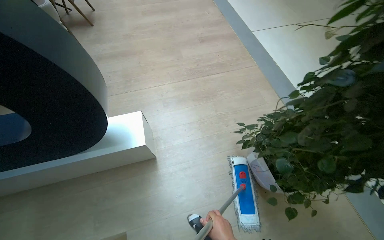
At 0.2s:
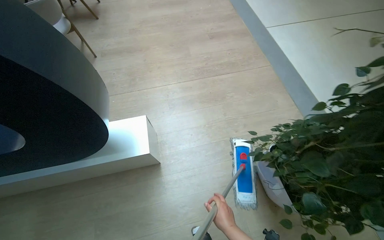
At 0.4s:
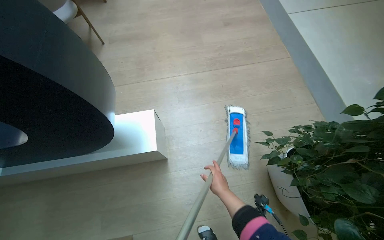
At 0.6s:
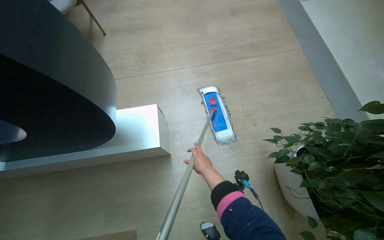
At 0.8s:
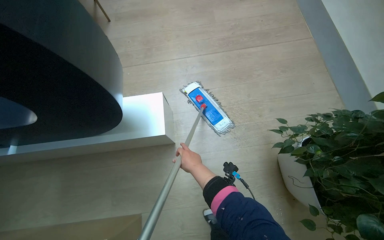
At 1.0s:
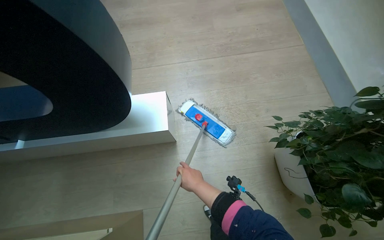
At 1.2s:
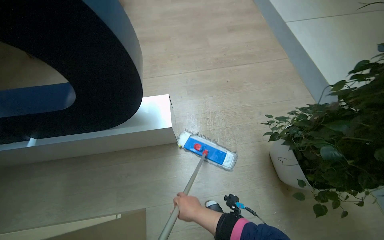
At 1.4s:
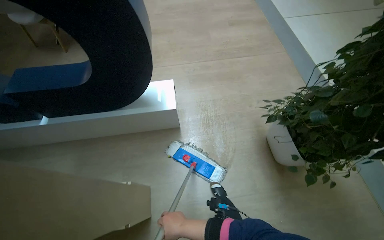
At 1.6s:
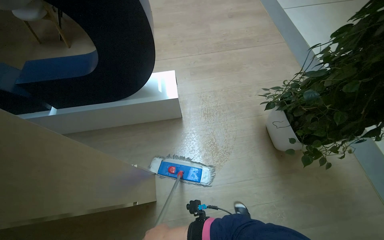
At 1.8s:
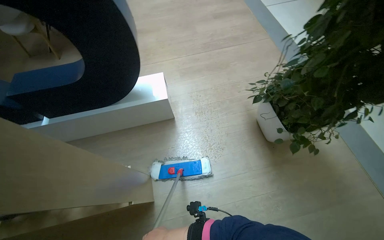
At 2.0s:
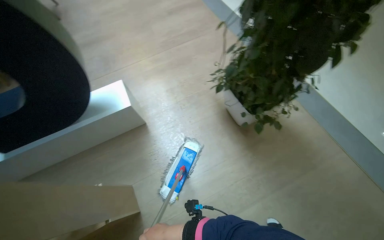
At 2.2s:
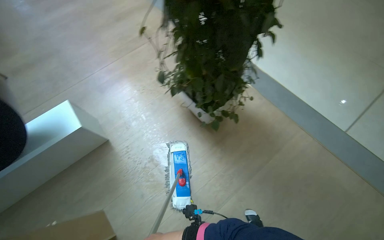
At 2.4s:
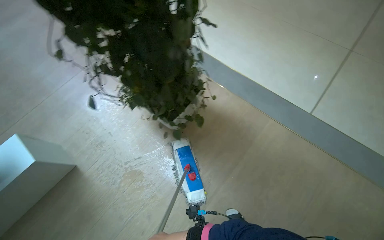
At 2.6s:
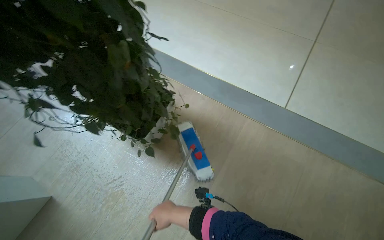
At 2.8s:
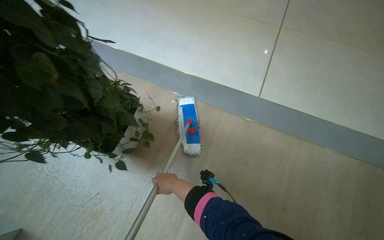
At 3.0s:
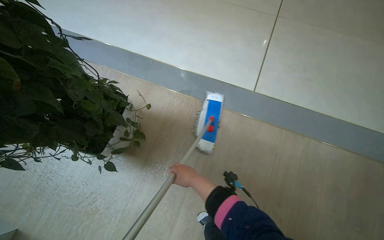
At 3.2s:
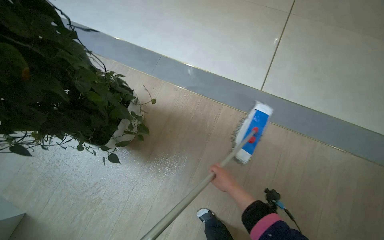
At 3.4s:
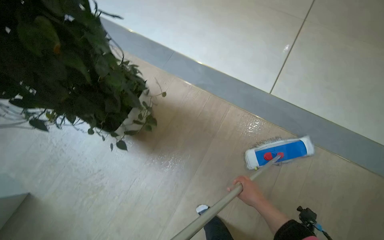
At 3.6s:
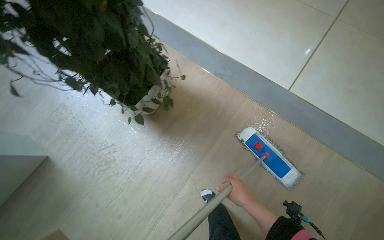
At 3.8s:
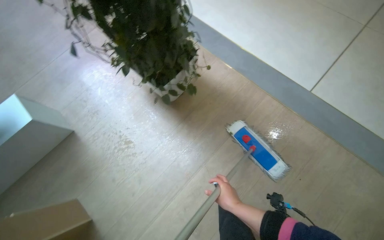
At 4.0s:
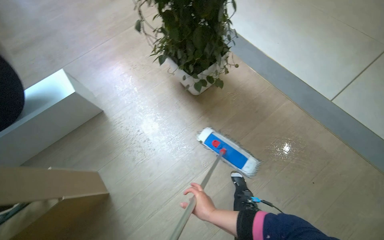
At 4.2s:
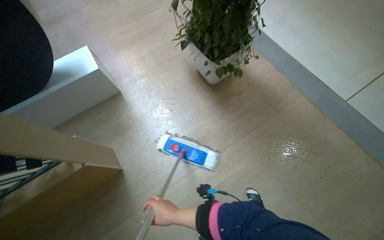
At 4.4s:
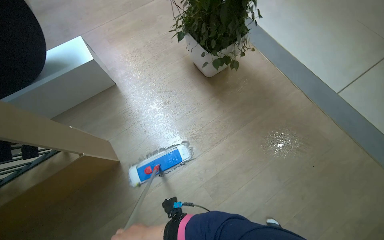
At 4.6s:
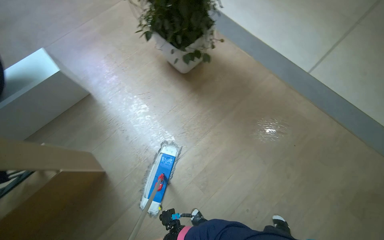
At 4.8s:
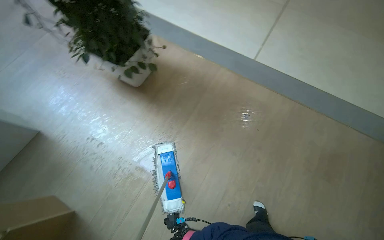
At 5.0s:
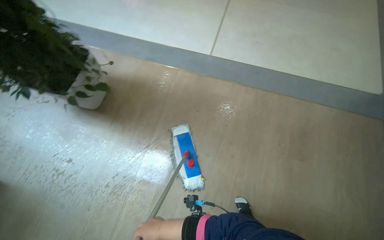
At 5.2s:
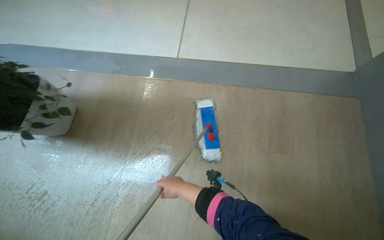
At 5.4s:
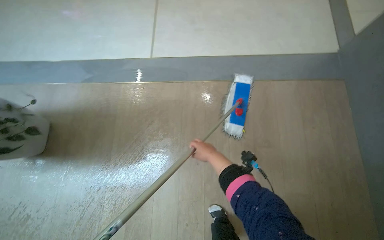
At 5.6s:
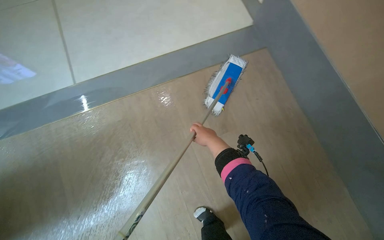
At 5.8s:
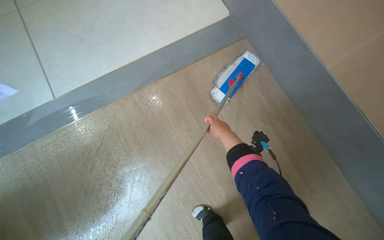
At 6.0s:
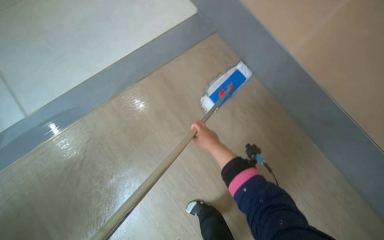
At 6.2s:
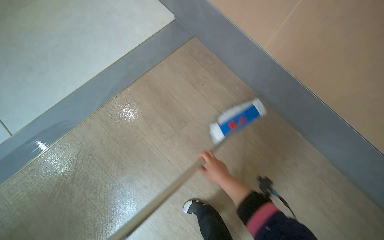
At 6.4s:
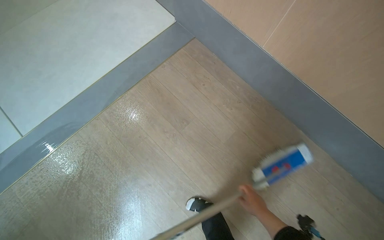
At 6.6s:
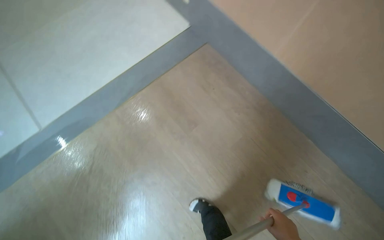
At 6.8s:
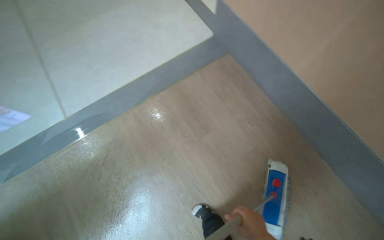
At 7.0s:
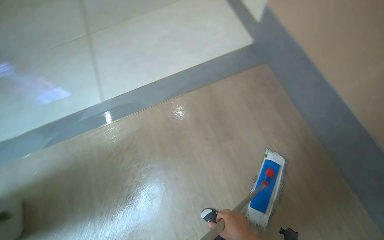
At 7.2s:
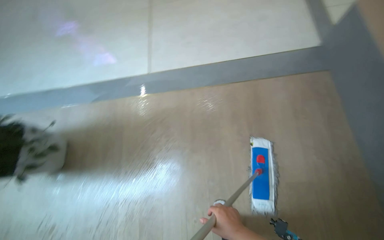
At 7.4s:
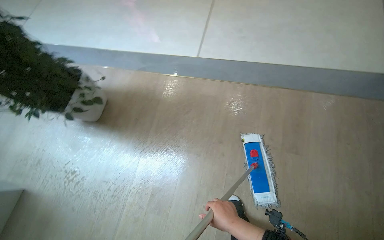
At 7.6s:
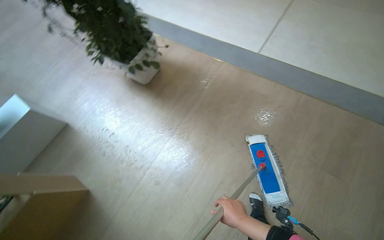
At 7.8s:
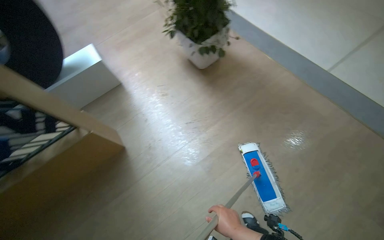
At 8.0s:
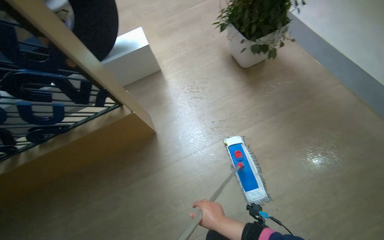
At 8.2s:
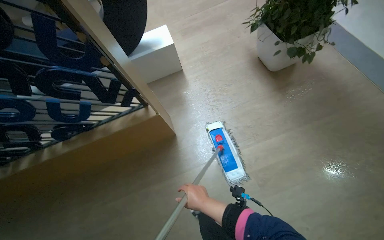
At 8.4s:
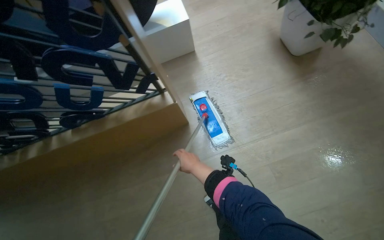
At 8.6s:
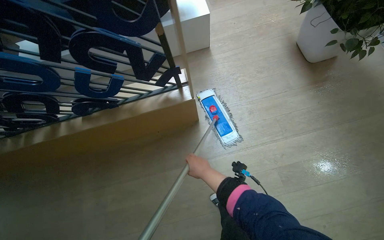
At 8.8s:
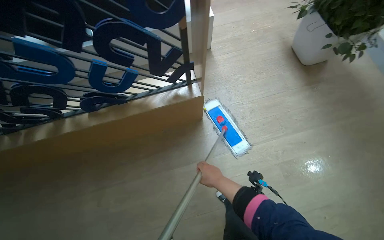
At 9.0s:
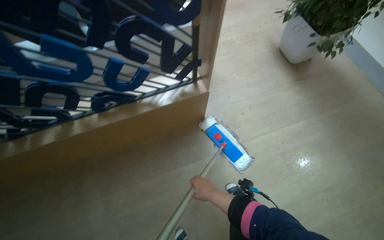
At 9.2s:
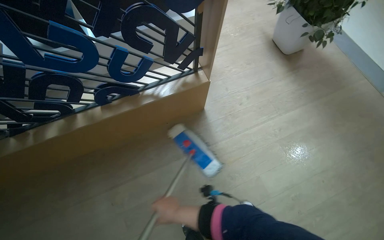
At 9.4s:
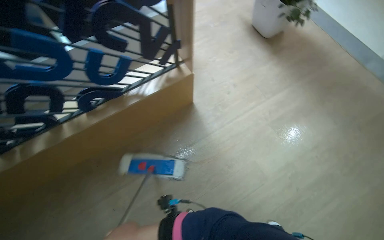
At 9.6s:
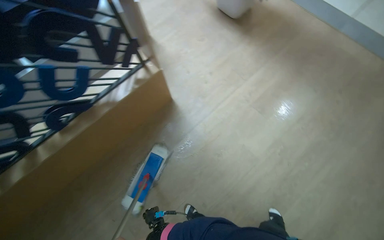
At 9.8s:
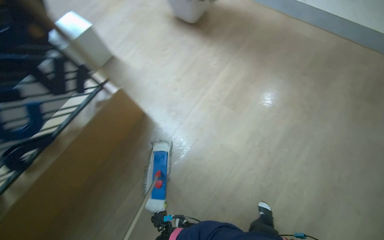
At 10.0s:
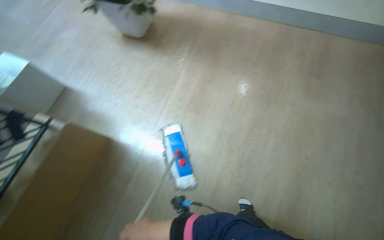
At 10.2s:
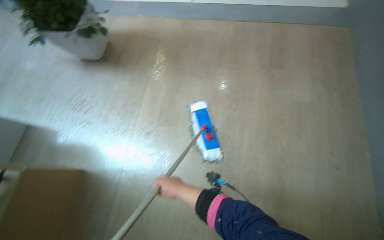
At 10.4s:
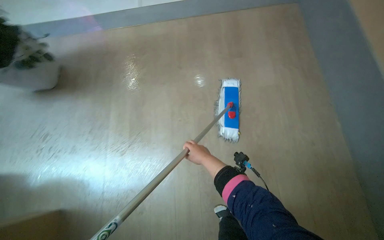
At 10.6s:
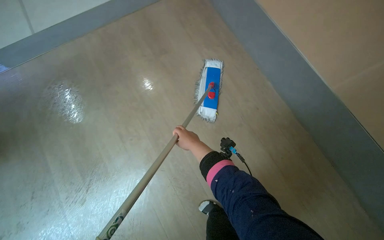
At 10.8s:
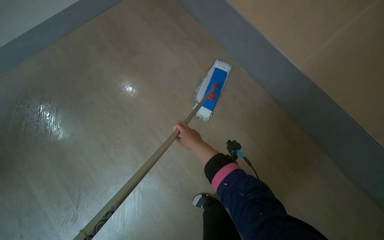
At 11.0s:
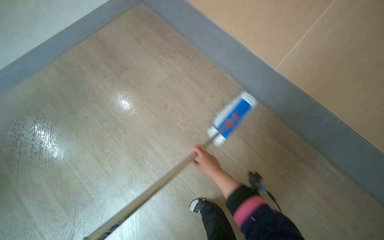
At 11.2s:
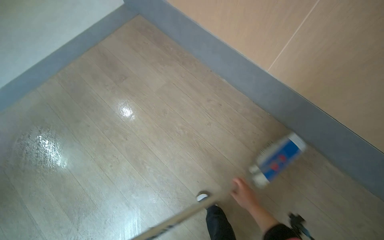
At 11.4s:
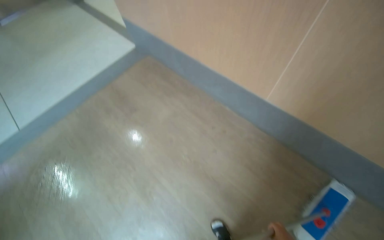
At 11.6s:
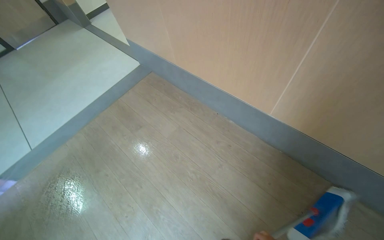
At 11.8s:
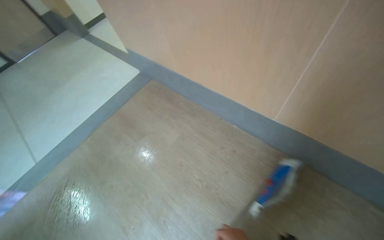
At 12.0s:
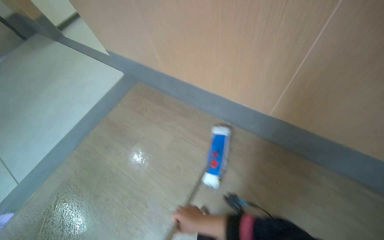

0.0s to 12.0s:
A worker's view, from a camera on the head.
Job: mopping floor.
The whole recording: Mopping common area floor. The worker mops the floor in the common area, moving around tables and chairs.
1.6s to 3.0s: The camera is carried about 1 m. The head rotates about 60 degrees to the right.
3.0s to 4.4s: The wearer moves roughly 80 cm. The wearer's head swings some 35 degrees to the left.
4.4s to 6.0s: The head travels about 1 m. The head rotates about 80 degrees to the right.
6.0s to 7.6s: The head travels roughly 40 cm. The wearer's head swings some 60 degrees to the left.
7.6s to 9.0s: The camera travels about 1 m. The scene turns approximately 30 degrees clockwise in the picture.
9.0s to 10.4s: The wearer moves some 1 m. The head turns to the right by about 75 degrees.

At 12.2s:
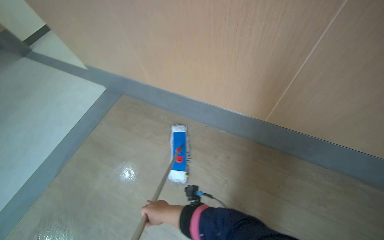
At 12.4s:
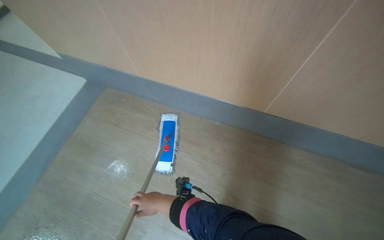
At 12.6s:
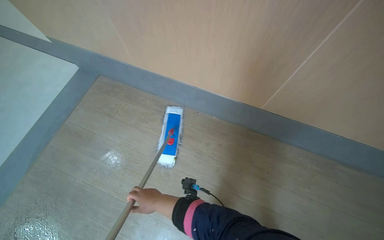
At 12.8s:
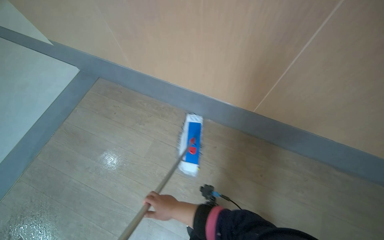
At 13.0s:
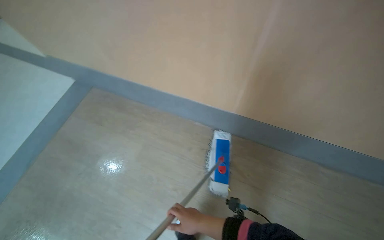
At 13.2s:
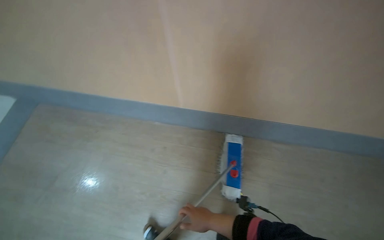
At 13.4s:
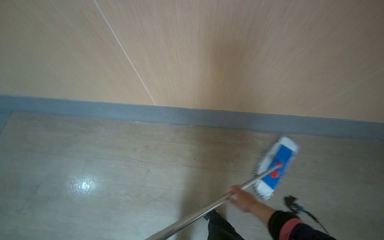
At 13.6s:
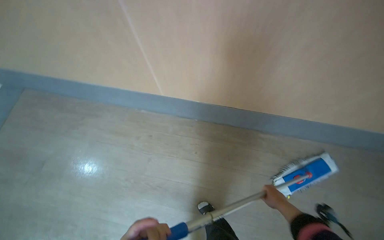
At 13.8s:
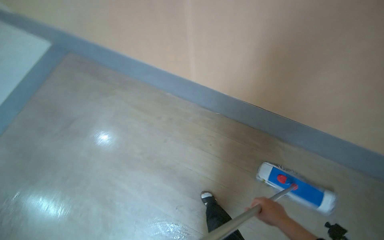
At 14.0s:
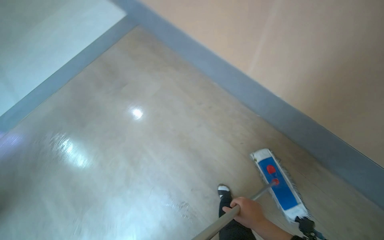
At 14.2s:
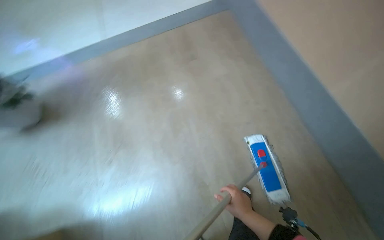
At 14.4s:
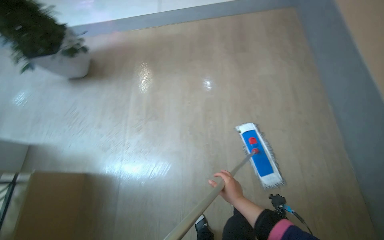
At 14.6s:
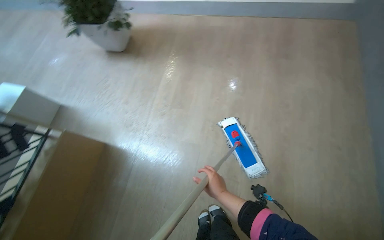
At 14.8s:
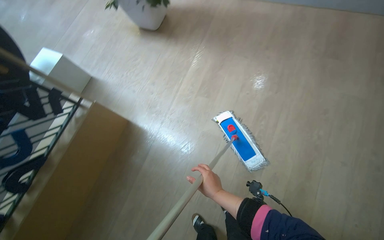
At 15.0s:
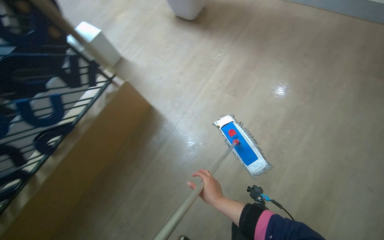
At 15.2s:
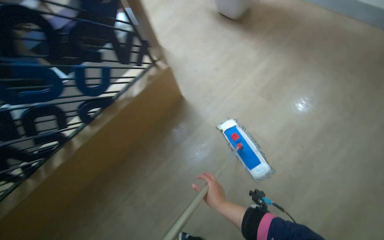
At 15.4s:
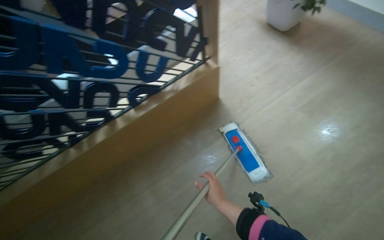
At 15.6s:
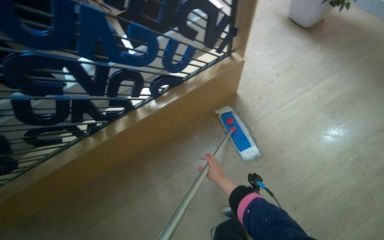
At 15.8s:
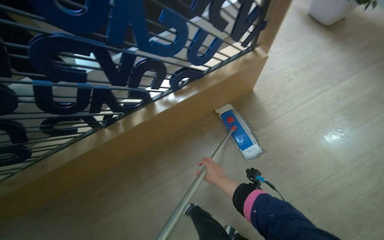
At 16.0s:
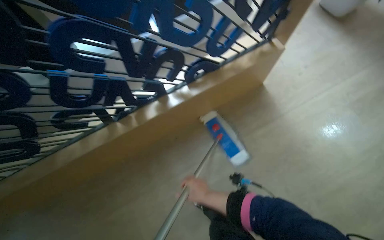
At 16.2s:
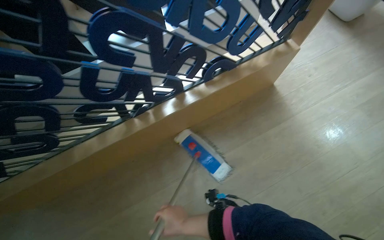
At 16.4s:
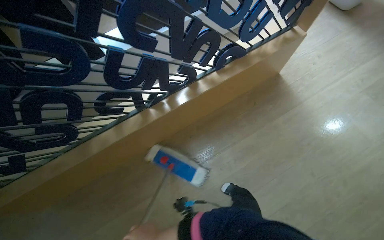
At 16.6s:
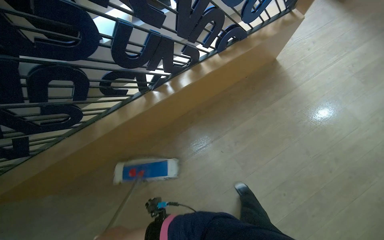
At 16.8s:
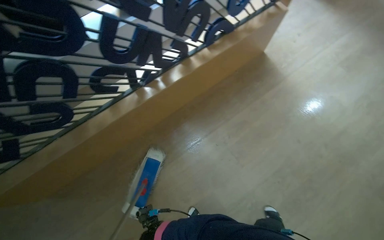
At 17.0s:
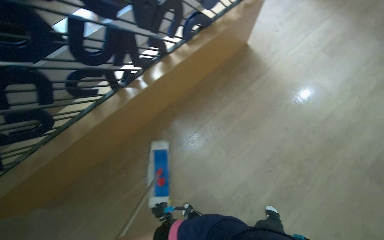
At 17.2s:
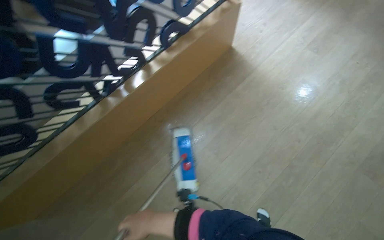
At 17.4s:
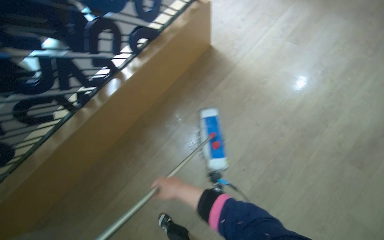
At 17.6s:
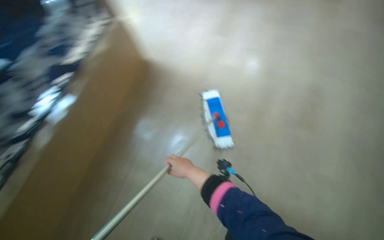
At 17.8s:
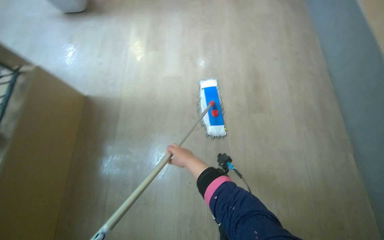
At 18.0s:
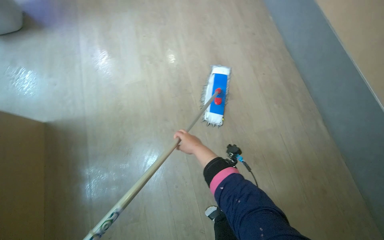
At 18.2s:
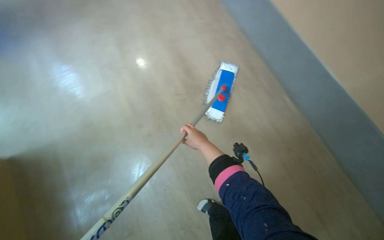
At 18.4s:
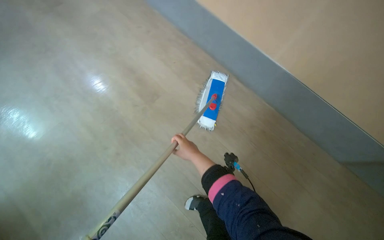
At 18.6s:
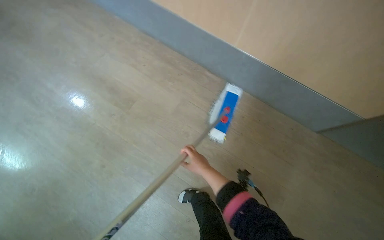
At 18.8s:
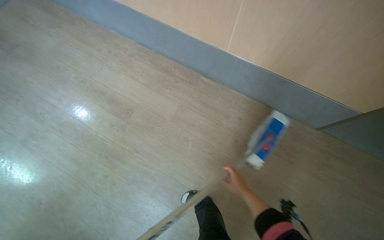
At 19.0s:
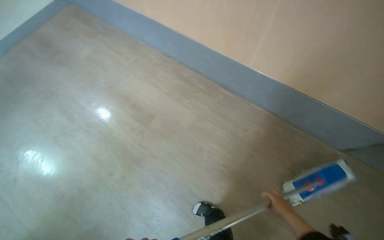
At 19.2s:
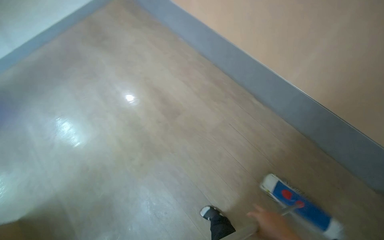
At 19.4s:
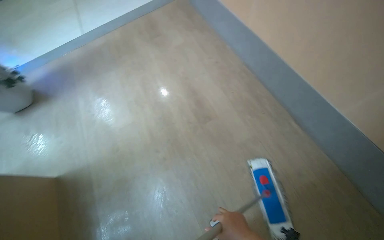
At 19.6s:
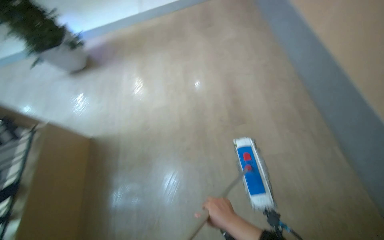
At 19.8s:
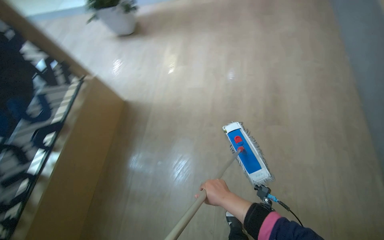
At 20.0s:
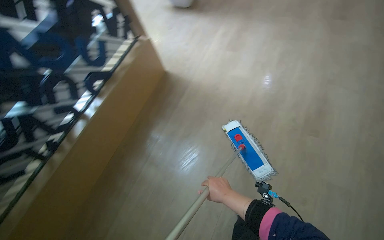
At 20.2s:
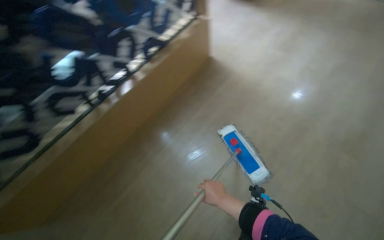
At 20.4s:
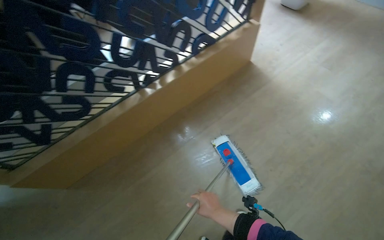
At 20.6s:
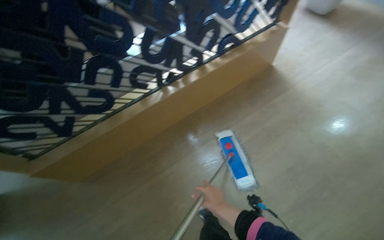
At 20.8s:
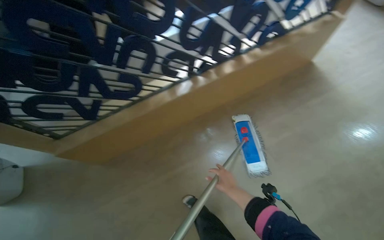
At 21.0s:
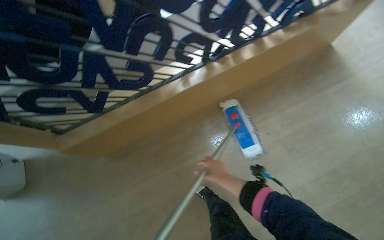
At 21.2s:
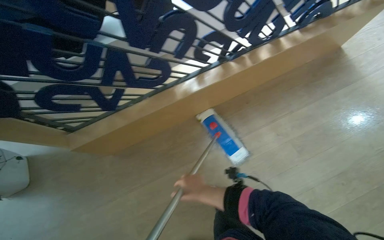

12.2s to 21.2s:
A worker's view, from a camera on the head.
Job: mopping floor.
The whole recording: Mopping common area floor. The worker mops the floor in the common area, moving around tables and chairs.
12.2s to 13.8s: The right hand shifts some 40 cm to the right.
13.8s to 15.2s: The head travels roughly 80 cm. The head turns to the left by about 85 degrees.
15.2s to 16.6s: The camera is carried to the left, some 1 m. The camera pitches downward, by approximately 15 degrees.
16.6s to 18.2s: The camera is carried to the right, some 60 cm.
18.2s to 19.8s: The wearer's head swings some 35 degrees to the left.
